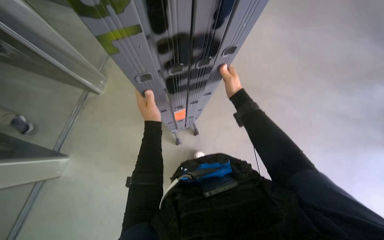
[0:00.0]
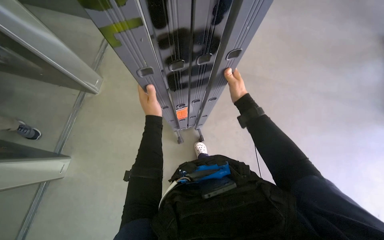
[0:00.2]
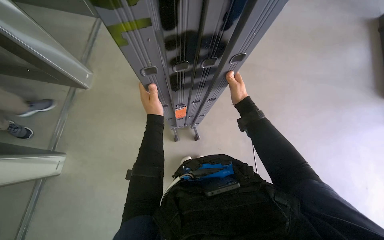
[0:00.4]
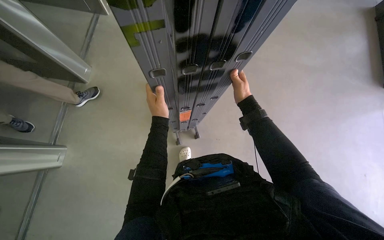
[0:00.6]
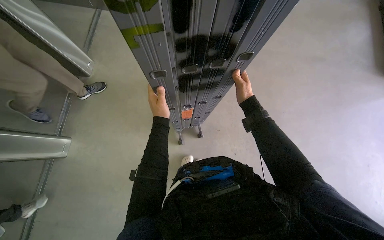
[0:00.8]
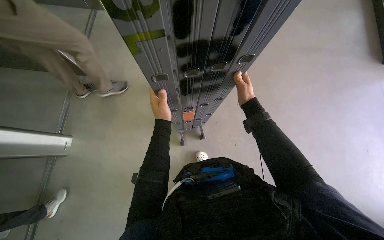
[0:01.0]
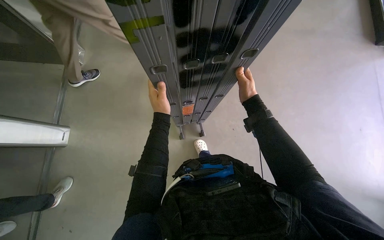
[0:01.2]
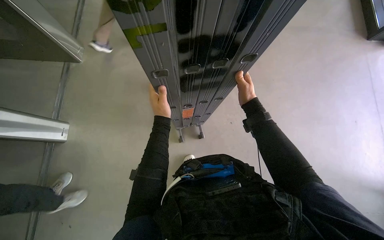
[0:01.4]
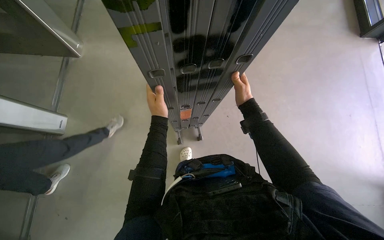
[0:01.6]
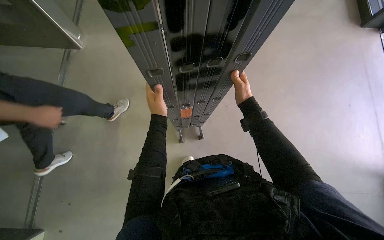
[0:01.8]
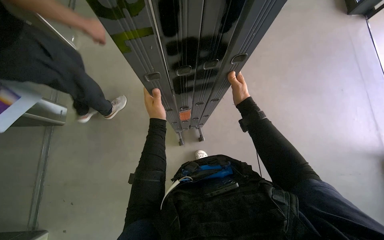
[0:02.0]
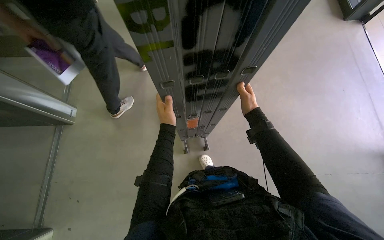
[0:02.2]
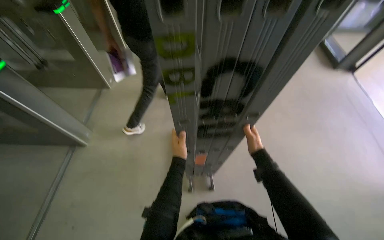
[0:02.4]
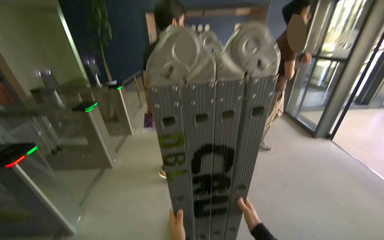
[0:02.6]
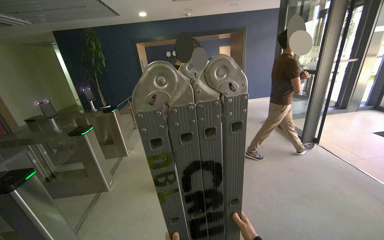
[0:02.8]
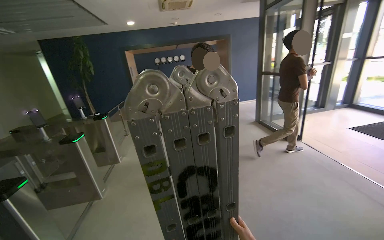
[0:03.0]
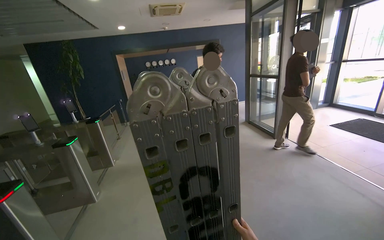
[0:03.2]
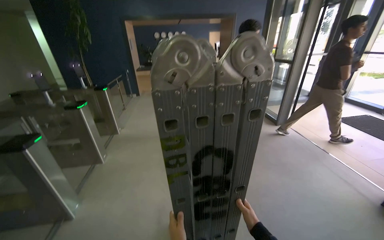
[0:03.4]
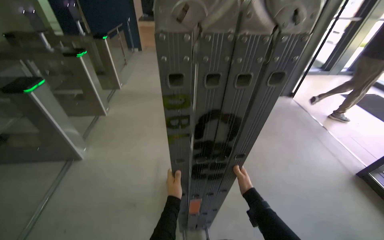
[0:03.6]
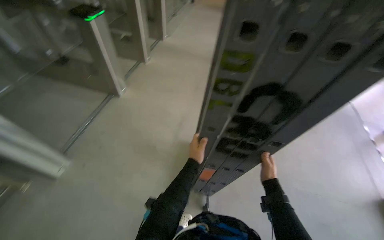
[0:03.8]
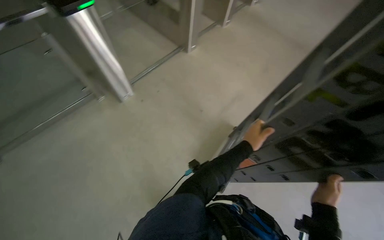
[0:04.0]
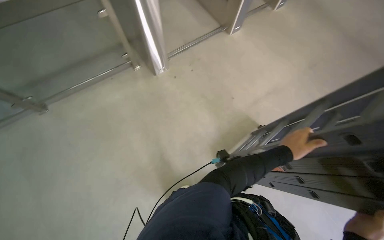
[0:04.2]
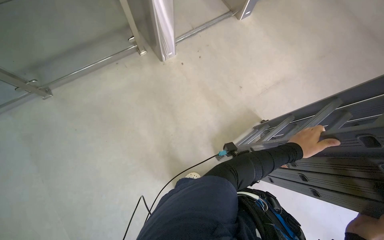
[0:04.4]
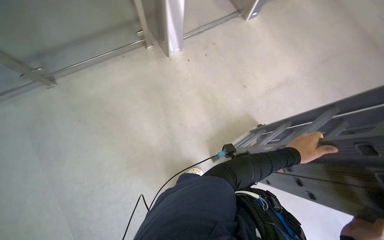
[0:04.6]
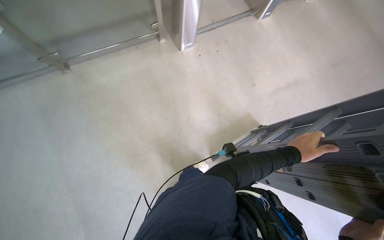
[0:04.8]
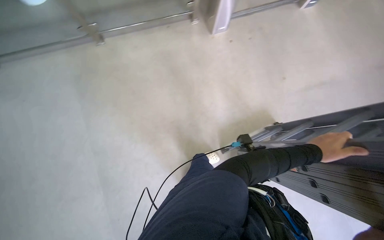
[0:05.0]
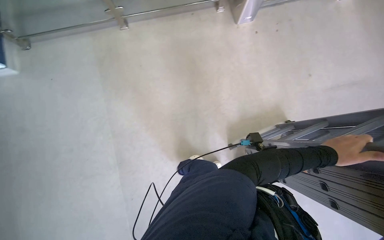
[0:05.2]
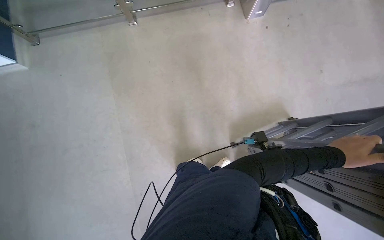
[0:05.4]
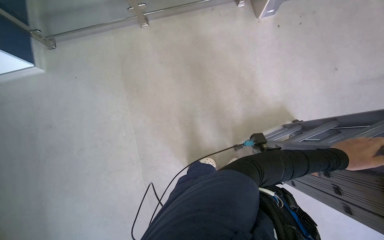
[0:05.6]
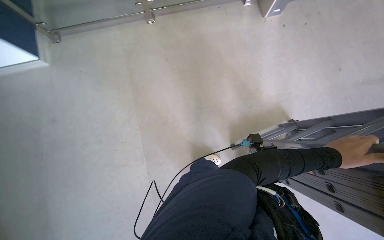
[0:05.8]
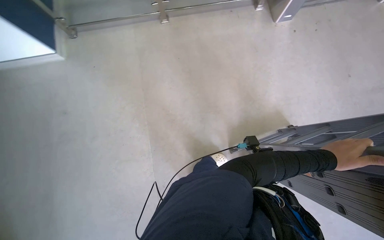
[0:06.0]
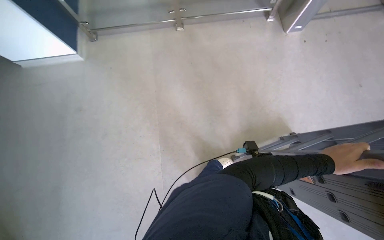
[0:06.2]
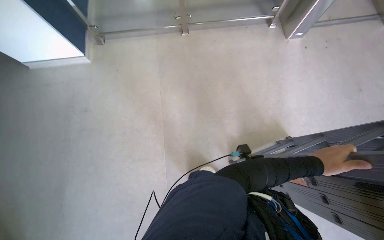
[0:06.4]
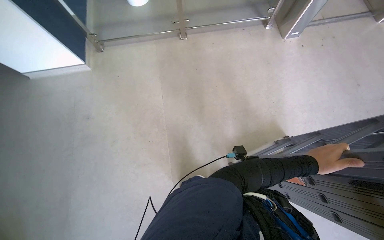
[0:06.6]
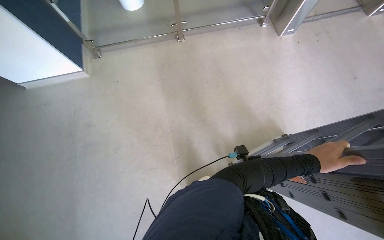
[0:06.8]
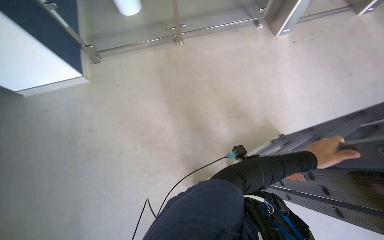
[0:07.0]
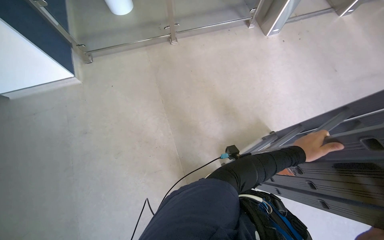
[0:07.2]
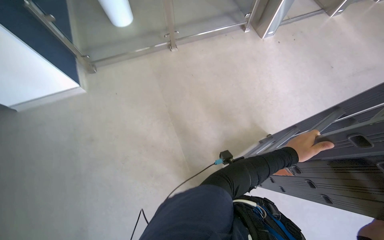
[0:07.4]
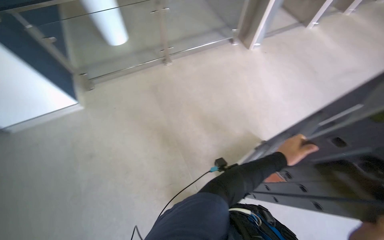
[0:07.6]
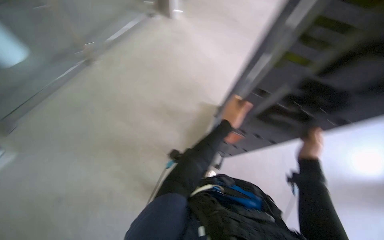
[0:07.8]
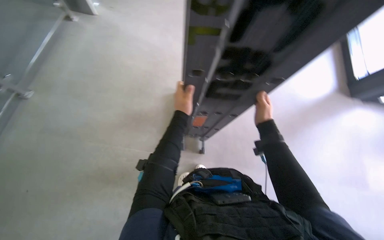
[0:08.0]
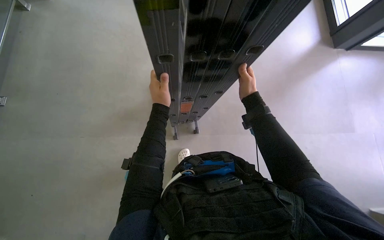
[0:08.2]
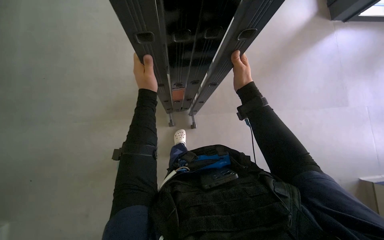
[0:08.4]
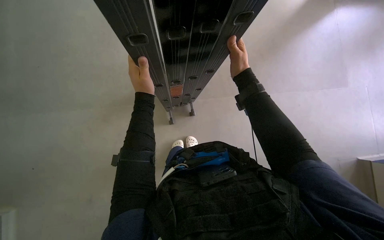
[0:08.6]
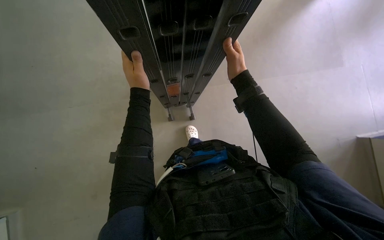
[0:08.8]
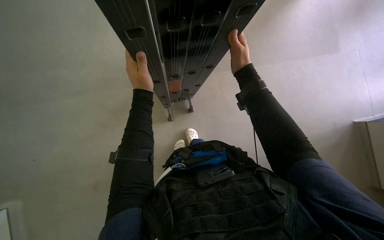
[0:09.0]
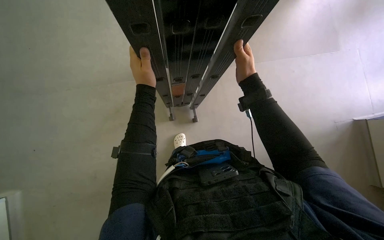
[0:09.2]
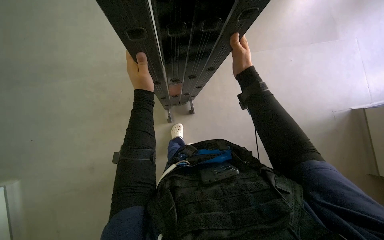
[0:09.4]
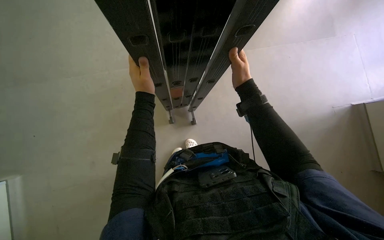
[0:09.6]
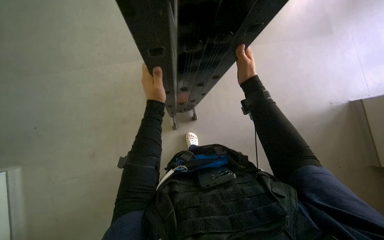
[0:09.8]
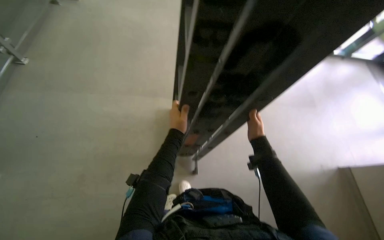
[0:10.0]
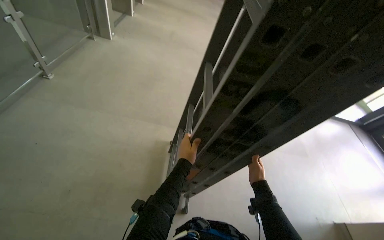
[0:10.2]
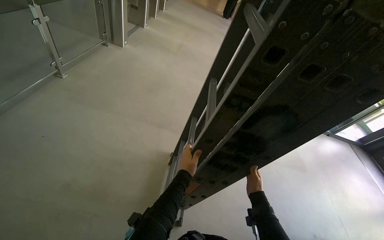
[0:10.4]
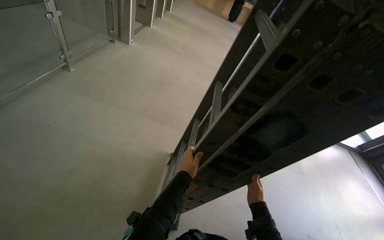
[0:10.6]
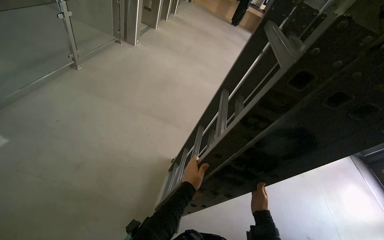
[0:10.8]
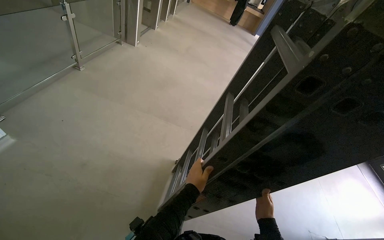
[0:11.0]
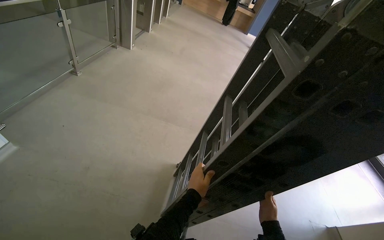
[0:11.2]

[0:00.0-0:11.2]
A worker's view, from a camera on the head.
Job: organizing items.
The whole recording: Carrying a folded ladder. The worker carries a folded ladder through the building.
0:00.0 to 0:01.6: The hands work in one place, with small movements.
0:01.6 to 0:03.2: The camera pitches upward, by roughly 55 degrees.
0:03.2 to 0:04.8: The wearer looks approximately 85 degrees further to the left. The camera pitches downward, by about 55 degrees.
0:04.8 to 0:06.4: The head turns to the left by roughly 35 degrees.
0:06.4 to 0:08.0: The head turns to the right by some 45 degrees.
0:08.0 to 0:09.6: The camera pitches downward, by roughly 20 degrees.
0:09.6 to 0:11.2: The view tips upward by approximately 25 degrees.

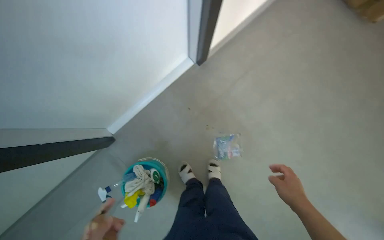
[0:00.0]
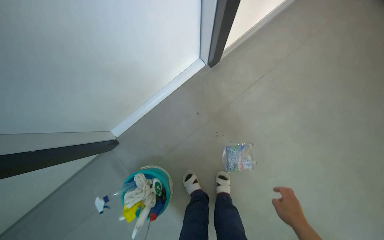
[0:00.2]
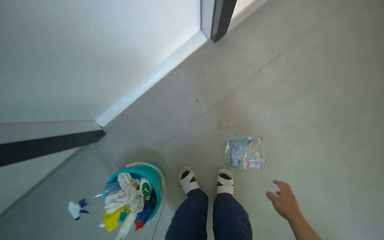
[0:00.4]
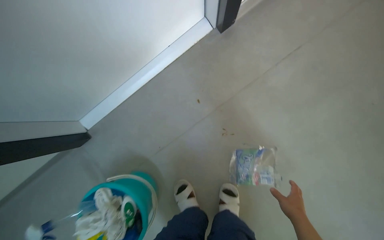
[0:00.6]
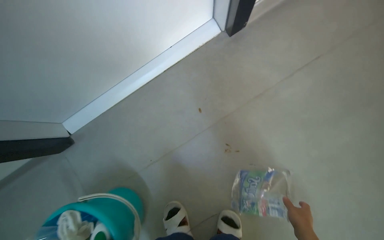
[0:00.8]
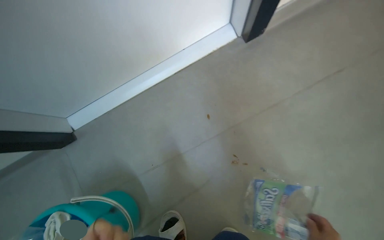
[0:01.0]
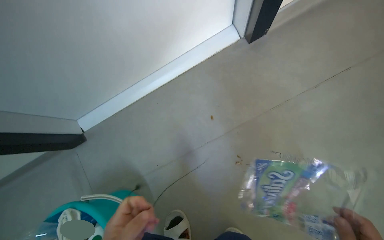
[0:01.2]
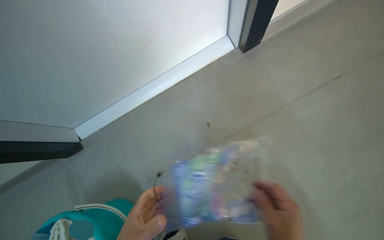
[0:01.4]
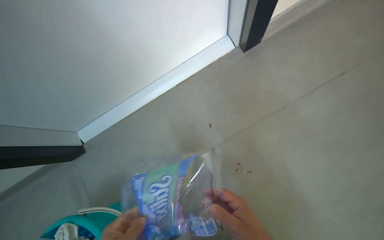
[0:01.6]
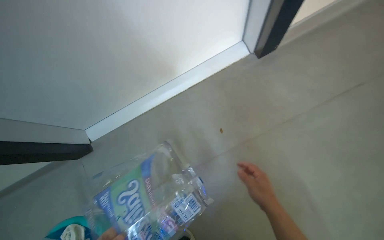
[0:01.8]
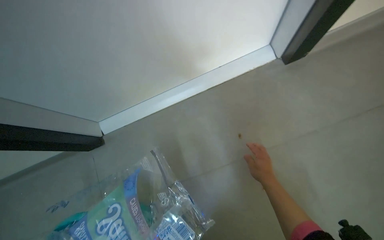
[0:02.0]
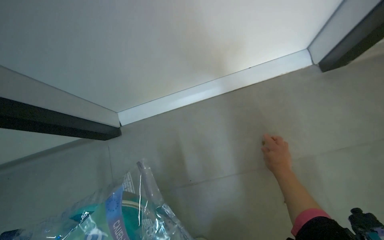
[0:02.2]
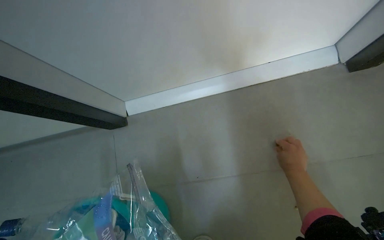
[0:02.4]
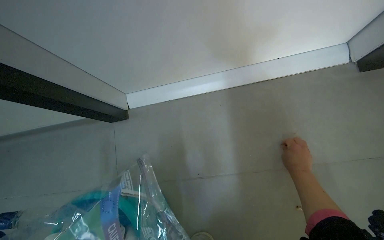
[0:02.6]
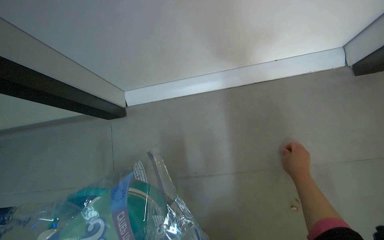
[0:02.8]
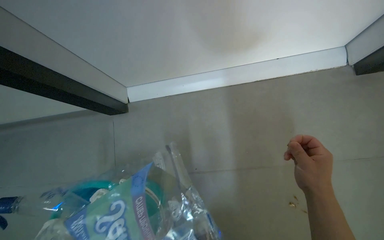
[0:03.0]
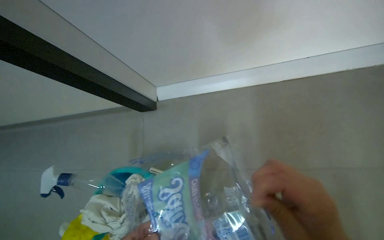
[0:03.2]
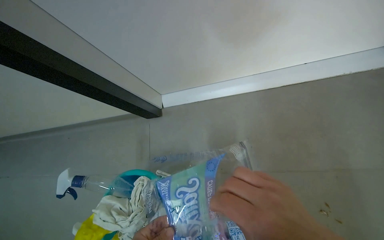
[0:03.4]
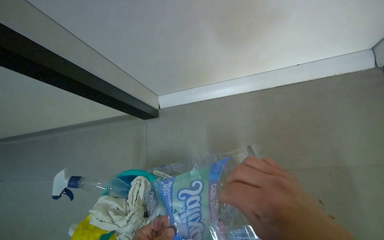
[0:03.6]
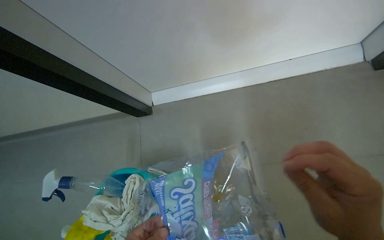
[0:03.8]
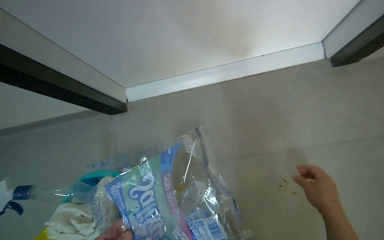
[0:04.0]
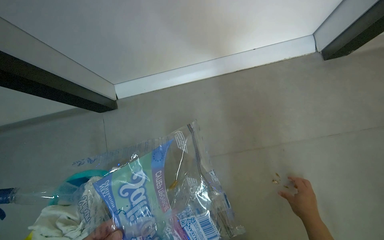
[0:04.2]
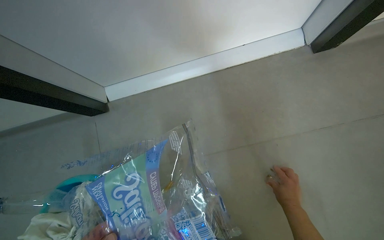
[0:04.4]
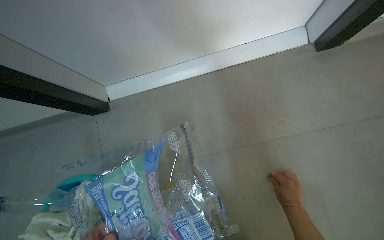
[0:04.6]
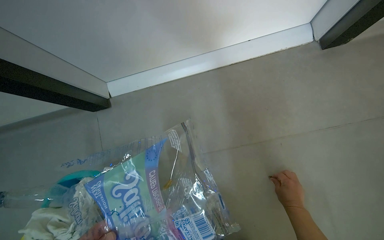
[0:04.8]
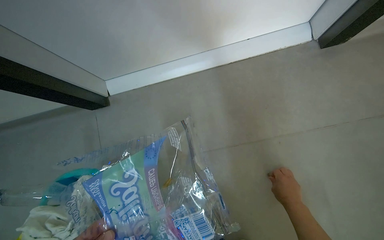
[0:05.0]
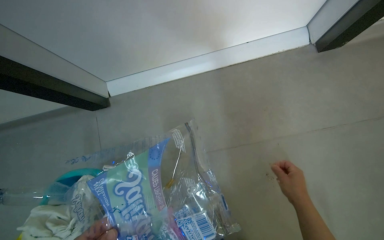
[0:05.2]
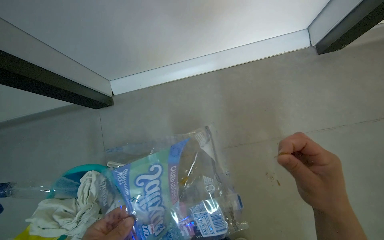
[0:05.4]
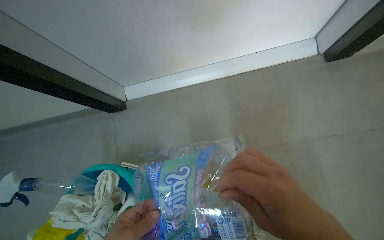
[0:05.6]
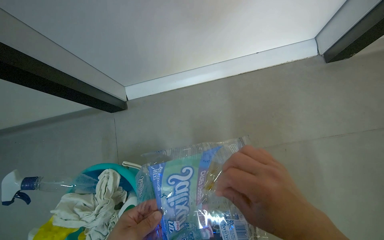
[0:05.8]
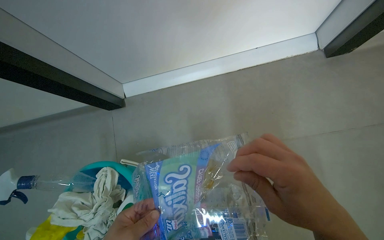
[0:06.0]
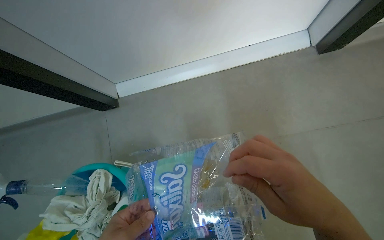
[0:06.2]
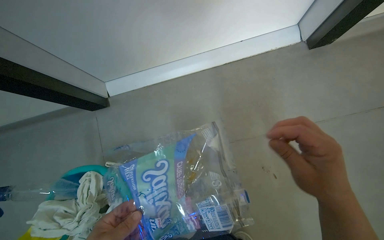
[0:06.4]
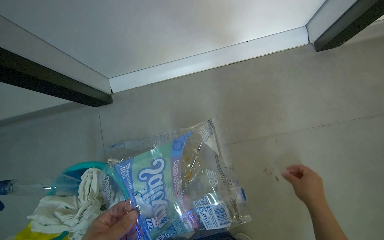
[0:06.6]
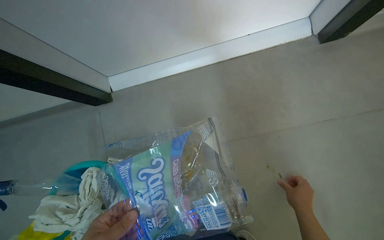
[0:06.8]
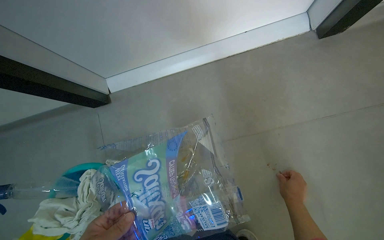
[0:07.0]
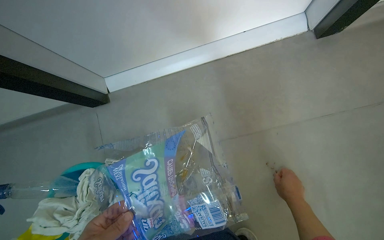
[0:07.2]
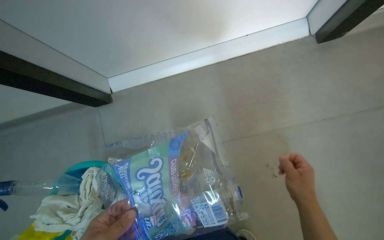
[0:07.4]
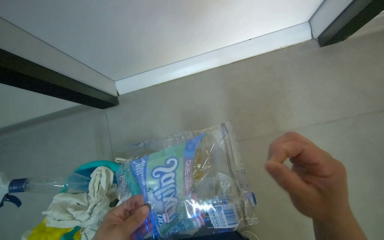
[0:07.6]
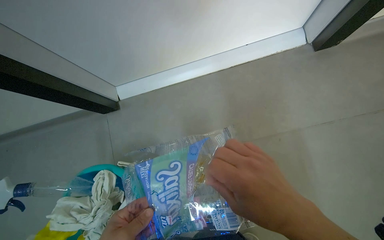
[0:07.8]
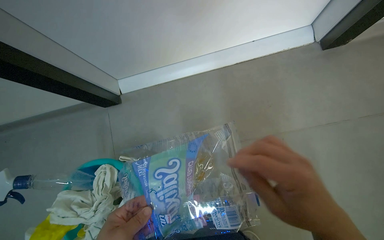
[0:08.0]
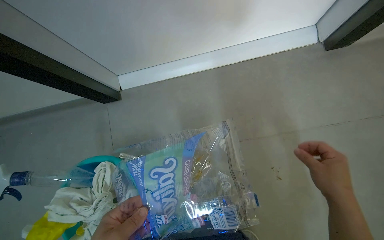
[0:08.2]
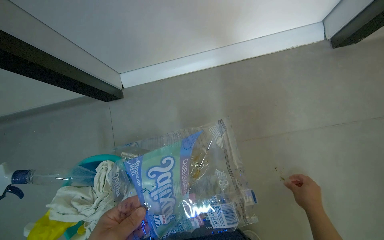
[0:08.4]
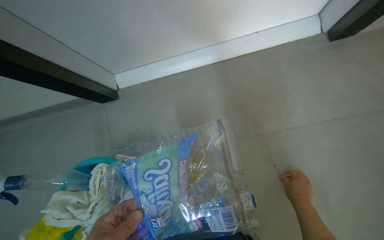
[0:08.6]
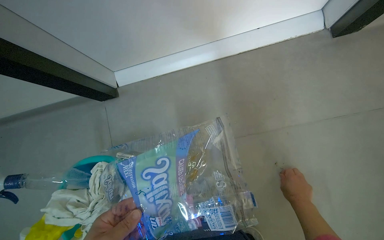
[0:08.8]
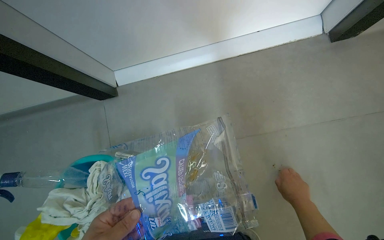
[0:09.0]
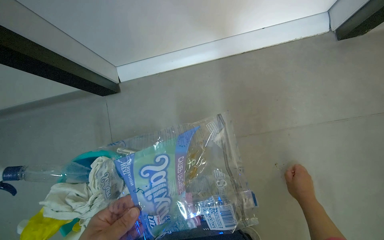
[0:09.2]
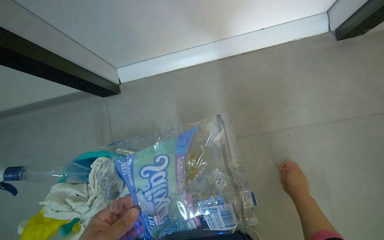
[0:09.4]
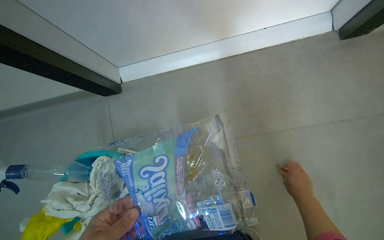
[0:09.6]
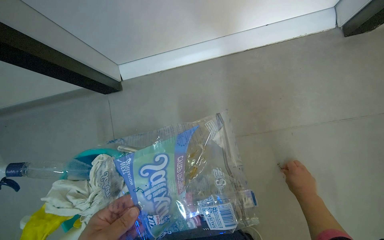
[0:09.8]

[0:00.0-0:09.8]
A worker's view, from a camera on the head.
Job: managing trash.
The whole recording: Picking up trash from floor. The worker picks up small pieces of trash from the floor and places them into a plastic bag.
0:00.0 to 0:01.4: The camera travels about 50 cm. The wearer looks some 20 degrees further to the left.
0:02.8 to 0:04.2: The view pans to the right by some 15 degrees.
0:04.2 to 0:05.6: The right hand heads nearer to the camera, to the left and up the picture, covering roughly 35 cm.
0:05.6 to 0:07.0: The right hand goes about 30 cm farther from the camera, to the right and down the picture.
0:07.0 to 0:08.4: The right hand moves approximately 25 cm nearer to the camera and comes back.
